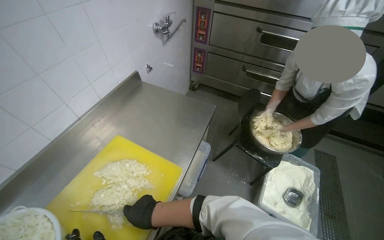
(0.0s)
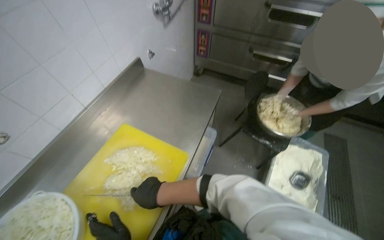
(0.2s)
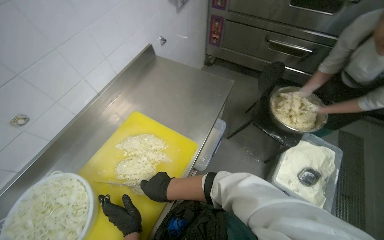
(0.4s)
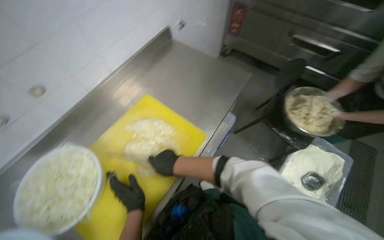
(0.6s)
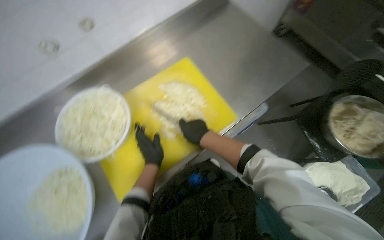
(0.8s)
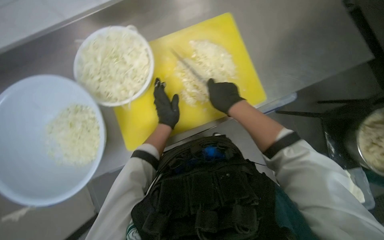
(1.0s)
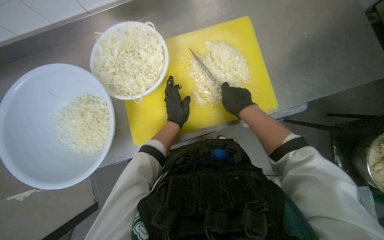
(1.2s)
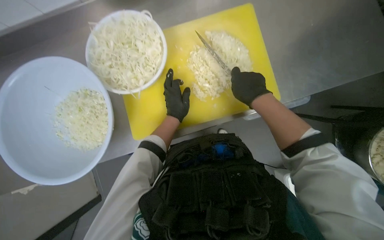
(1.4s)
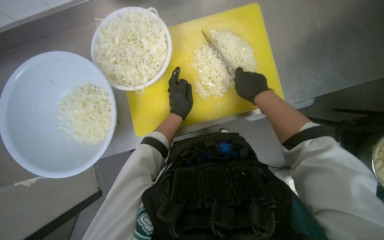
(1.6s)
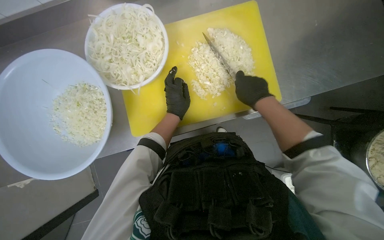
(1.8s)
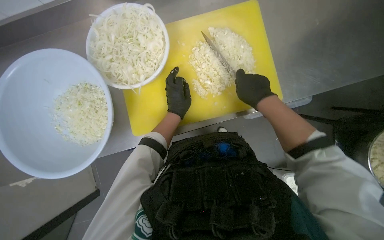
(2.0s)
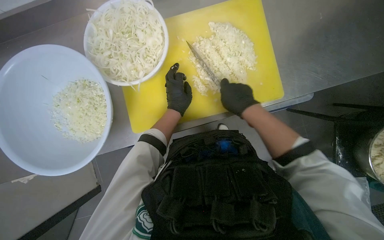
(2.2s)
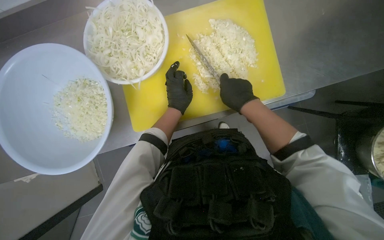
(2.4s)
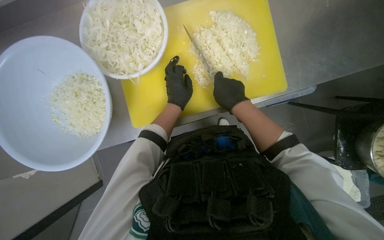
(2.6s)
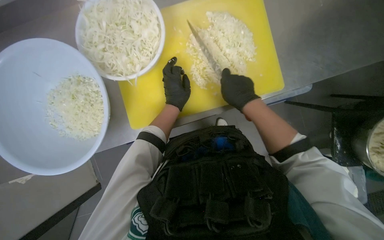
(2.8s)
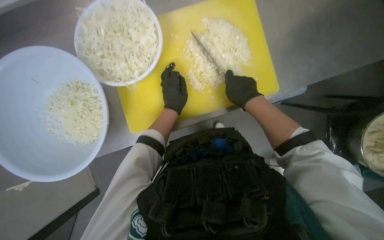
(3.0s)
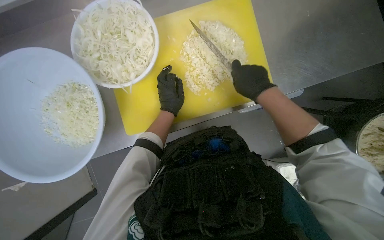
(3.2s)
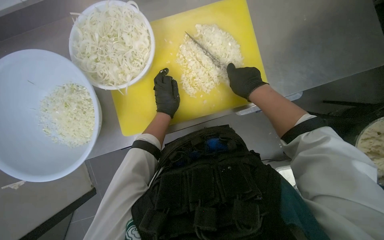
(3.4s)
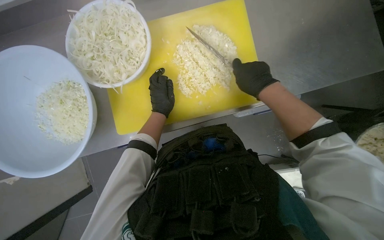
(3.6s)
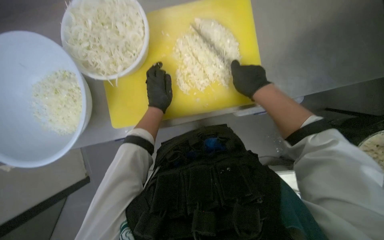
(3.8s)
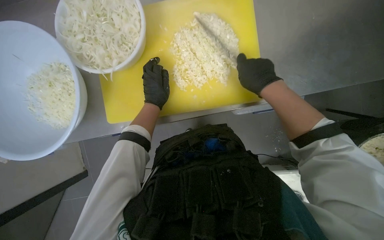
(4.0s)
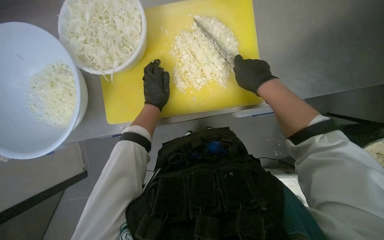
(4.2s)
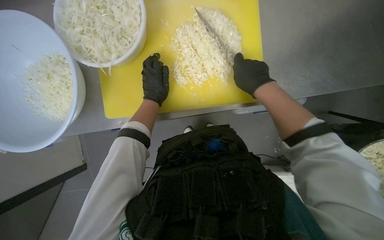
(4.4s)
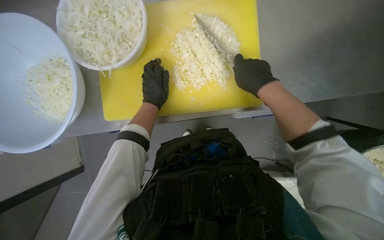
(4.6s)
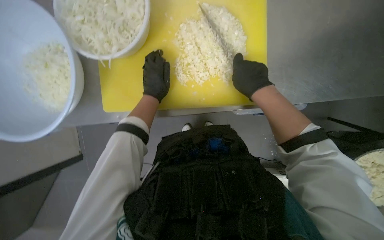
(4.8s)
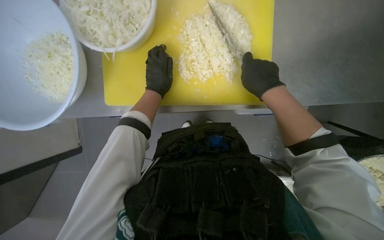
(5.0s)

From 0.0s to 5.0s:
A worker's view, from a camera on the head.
Job: preparing food.
The whole recording: Chopping onions. The worker continues chopping onions on a yellow cutting board, then transfers them to a bowl and gets more onions to chop.
From 0.0s to 1.6s: The wearer's head swings approximately 50 degrees to the left. The view tilts roughly 35 degrees downward.
From 1.6s to 3.4s: The hands stay close to where they were, moving slightly.

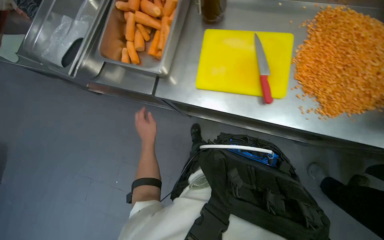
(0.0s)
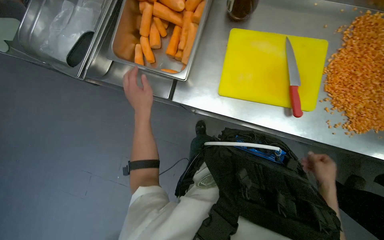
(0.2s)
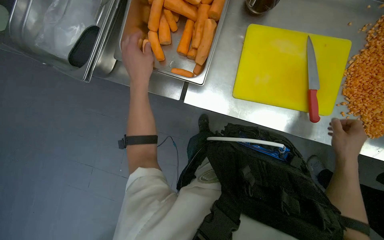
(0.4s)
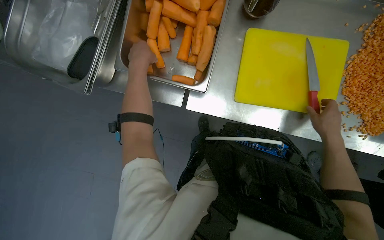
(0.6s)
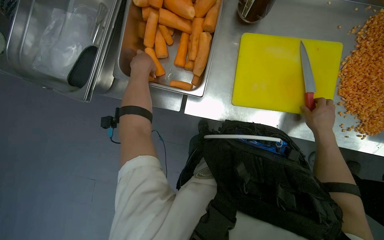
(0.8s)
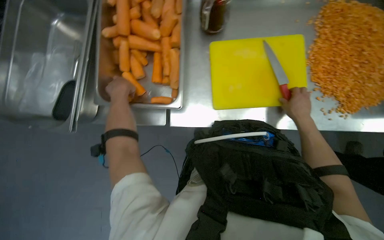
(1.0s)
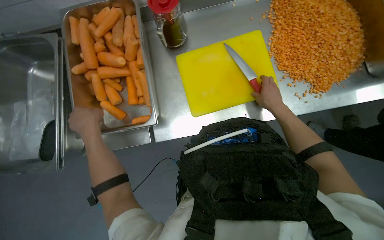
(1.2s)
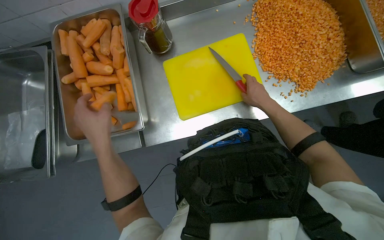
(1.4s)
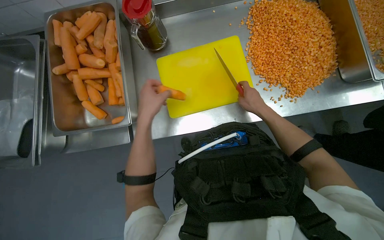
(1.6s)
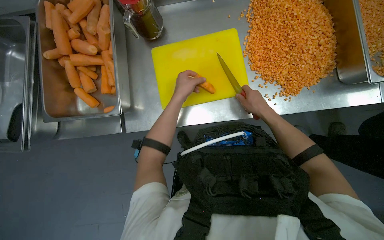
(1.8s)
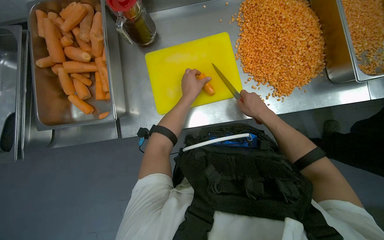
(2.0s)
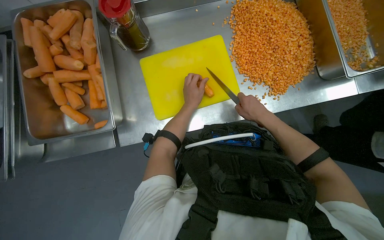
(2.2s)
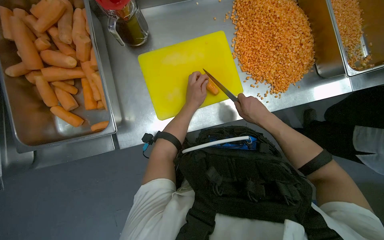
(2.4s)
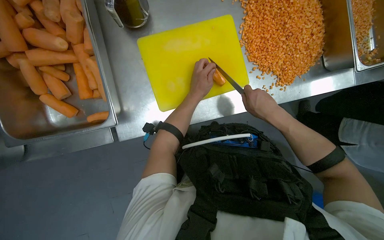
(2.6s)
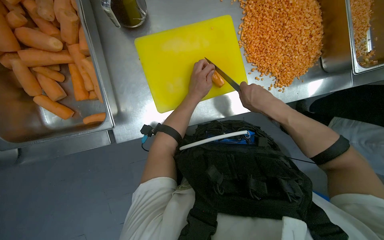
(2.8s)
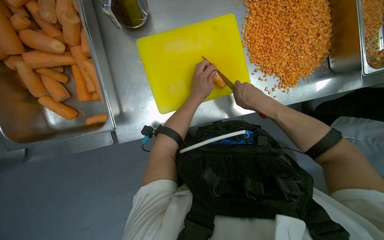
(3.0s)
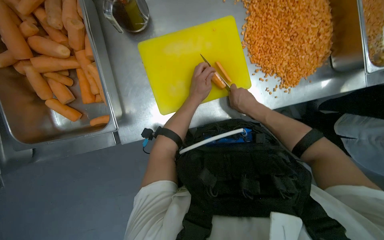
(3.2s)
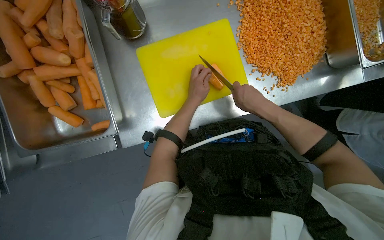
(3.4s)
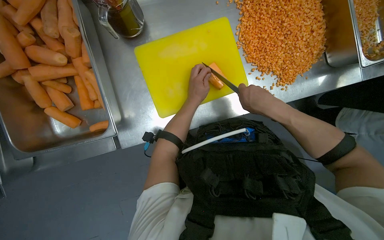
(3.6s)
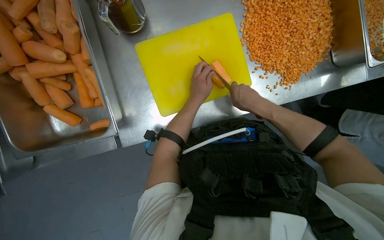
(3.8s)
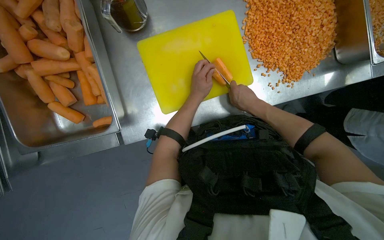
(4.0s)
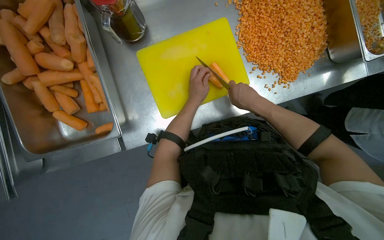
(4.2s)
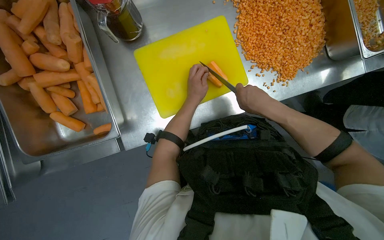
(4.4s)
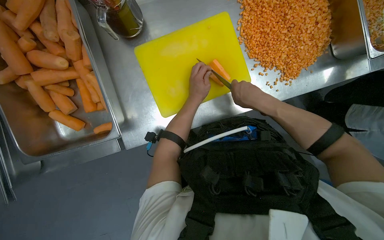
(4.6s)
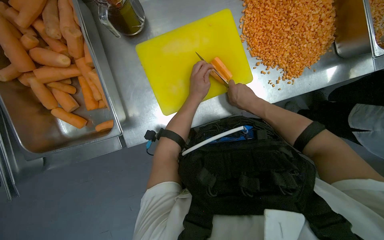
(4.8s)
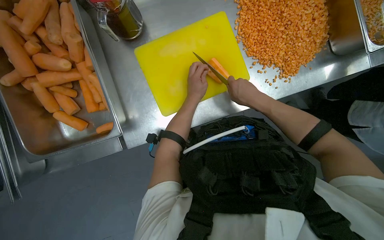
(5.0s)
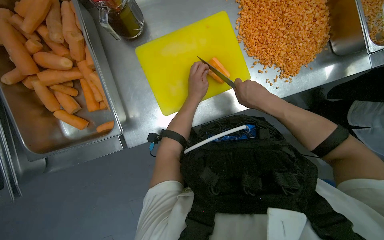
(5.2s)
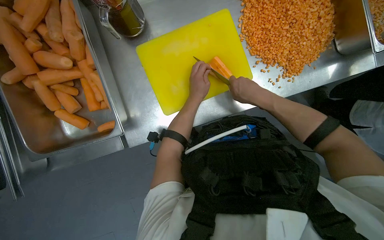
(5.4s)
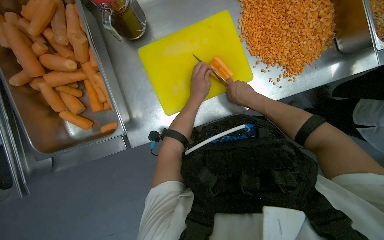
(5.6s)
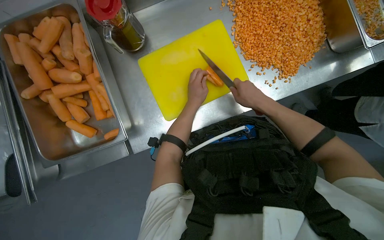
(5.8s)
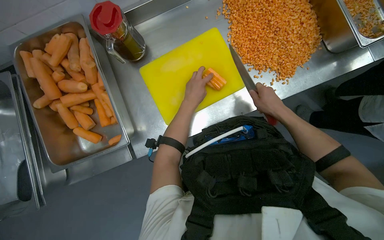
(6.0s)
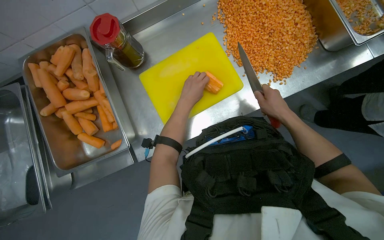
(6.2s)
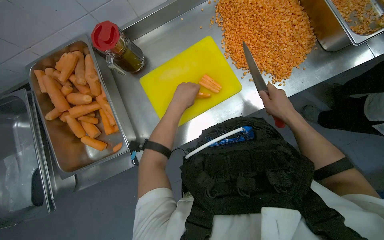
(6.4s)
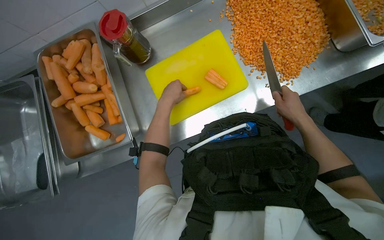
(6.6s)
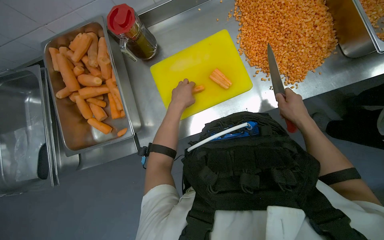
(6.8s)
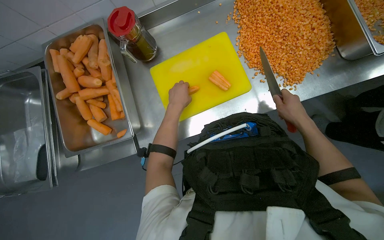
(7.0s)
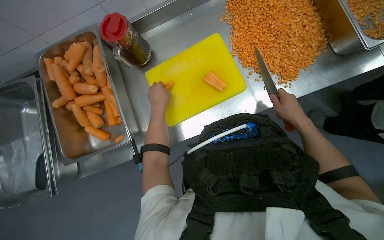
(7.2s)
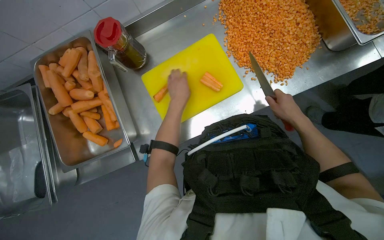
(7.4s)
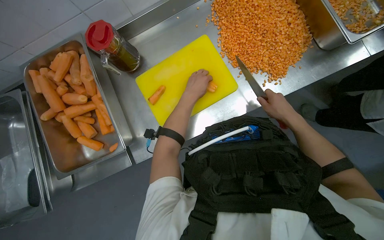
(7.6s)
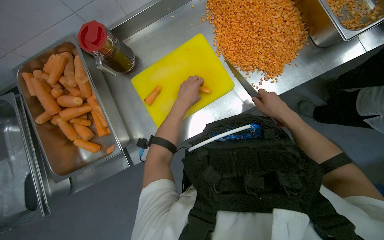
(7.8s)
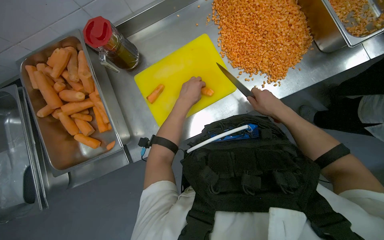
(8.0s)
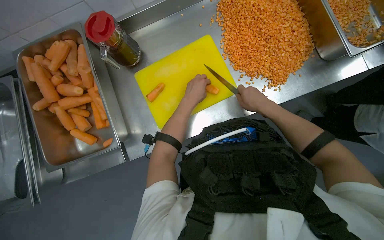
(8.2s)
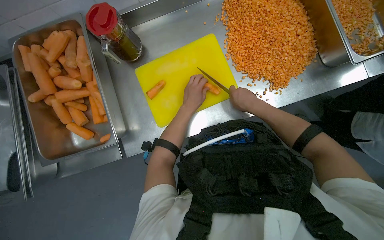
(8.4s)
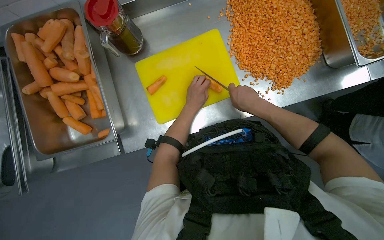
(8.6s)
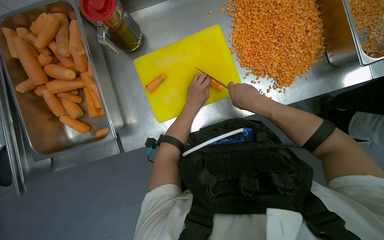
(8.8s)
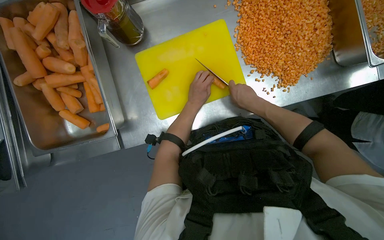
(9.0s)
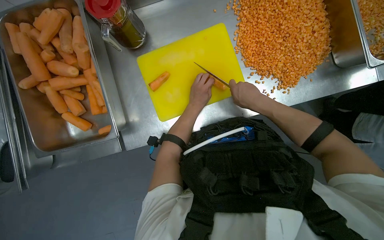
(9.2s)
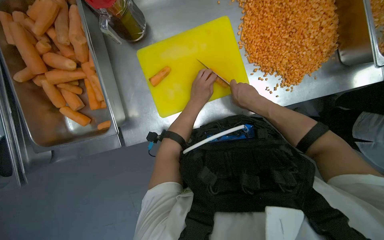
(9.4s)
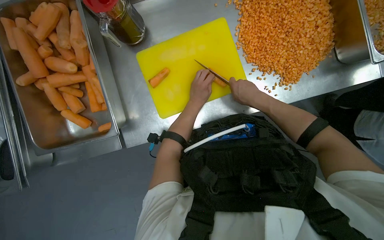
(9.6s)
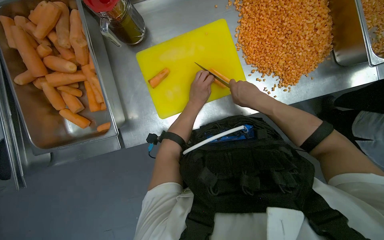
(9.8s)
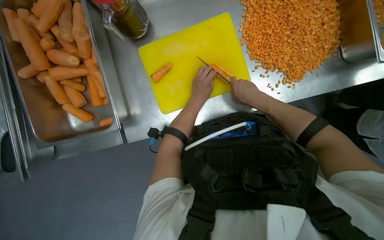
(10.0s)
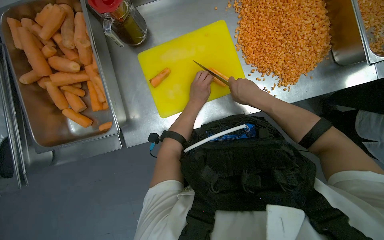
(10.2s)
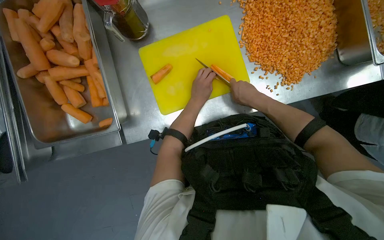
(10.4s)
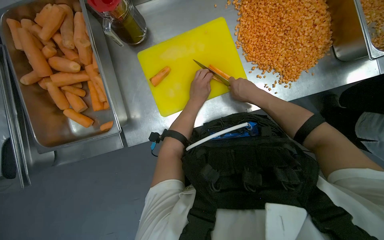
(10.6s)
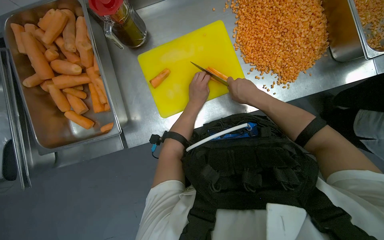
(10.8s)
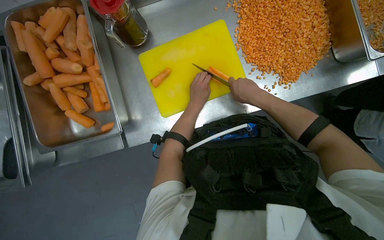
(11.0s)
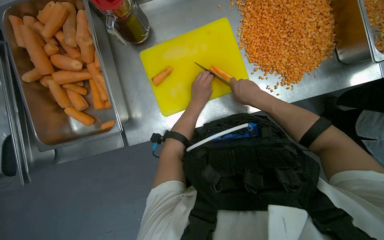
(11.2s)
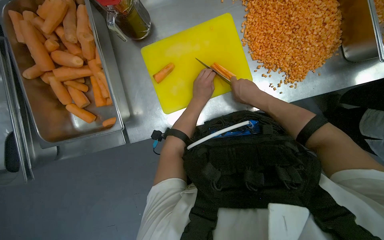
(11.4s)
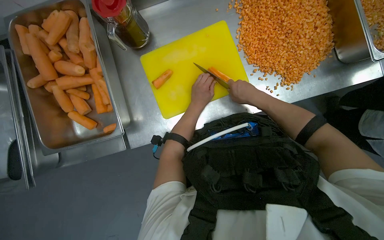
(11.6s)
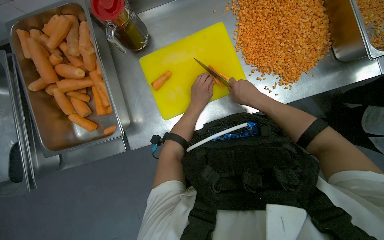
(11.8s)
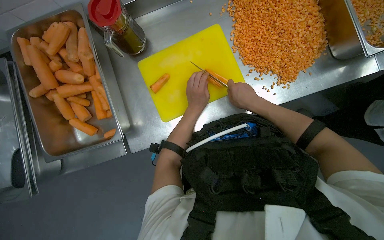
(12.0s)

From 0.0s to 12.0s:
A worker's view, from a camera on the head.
Job: preparing food.
The whole recording: Dicing carrots on cutting board. The worker dices carrots on a yellow cutting board and scrapes them into a metal tray.
From 0.0s to 1.6s: The scene turns roughly 25 degrees counterclockwise in the picture.
From 3.0s to 4.4s: The hands work in one place, with small movements.
From 4.4s to 6.0s: The right hand is displaced to the right by some 10 cm.
From 6.0s to 7.6s: The hands work in one place, with small movements.
From 7.6s to 9.0s: The right hand heads to the left, covering roughly 15 cm.
From 9.0s to 12.0s: The hands make small movements and keep their place.

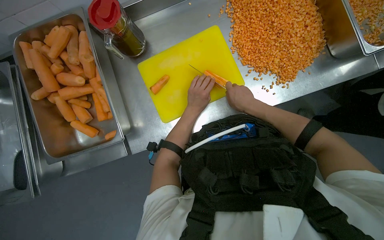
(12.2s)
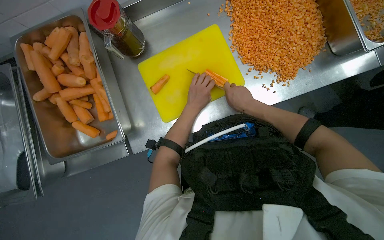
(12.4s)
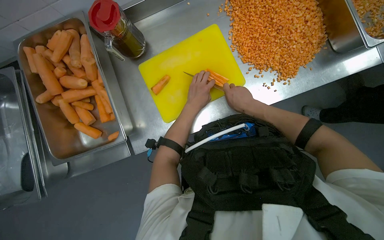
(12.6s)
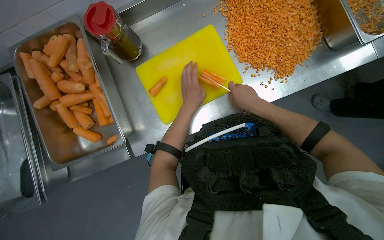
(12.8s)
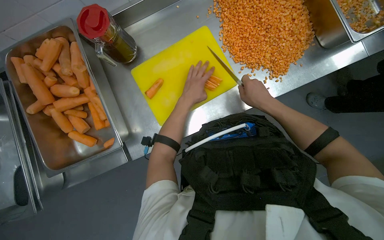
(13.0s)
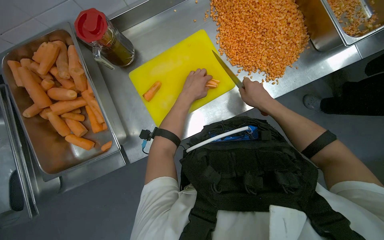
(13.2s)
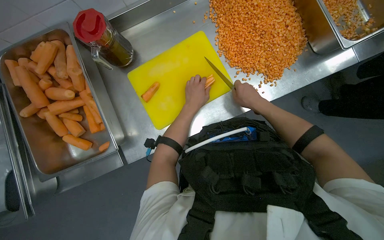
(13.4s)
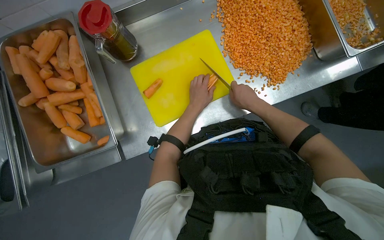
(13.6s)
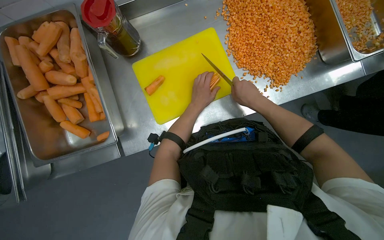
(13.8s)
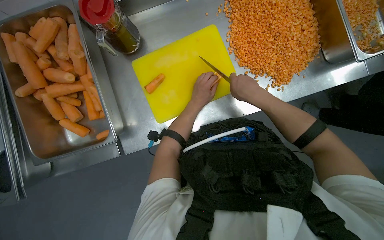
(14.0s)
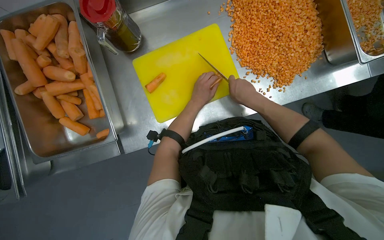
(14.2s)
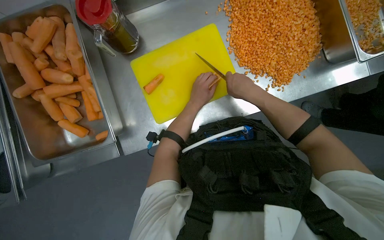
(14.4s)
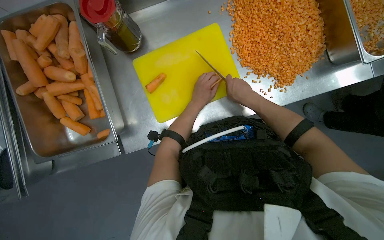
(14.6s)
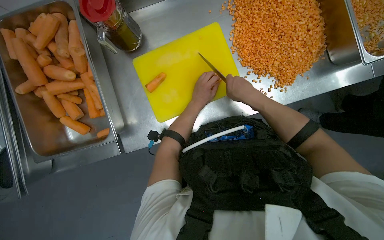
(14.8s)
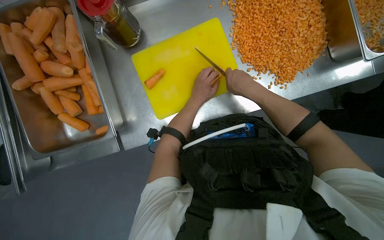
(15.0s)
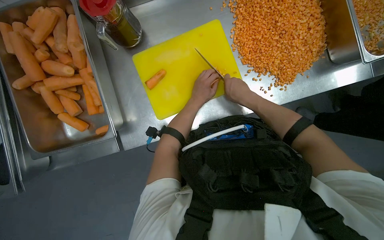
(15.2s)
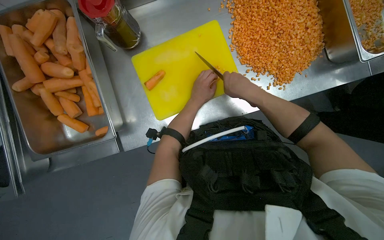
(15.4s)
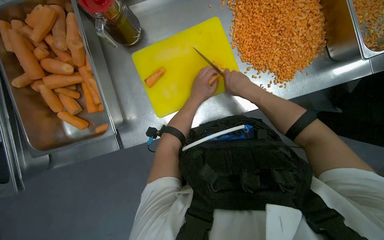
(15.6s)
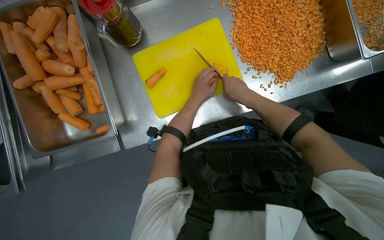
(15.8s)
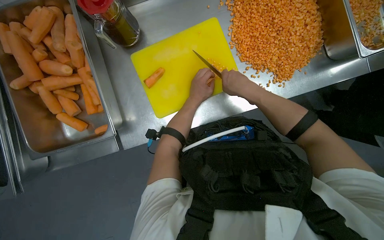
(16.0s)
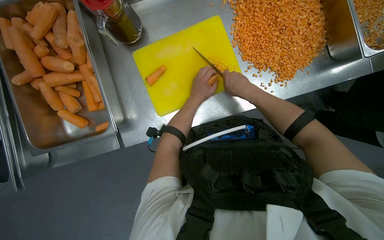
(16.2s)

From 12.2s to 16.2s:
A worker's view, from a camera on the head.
Job: preparing food.
The whole recording: Dicing carrots on cutting board. The worker dices carrots on a yellow cutting board and scrapes them into a metal tray.
From 12.2s to 16.2s: The hands stay close to where they were, moving slightly.
